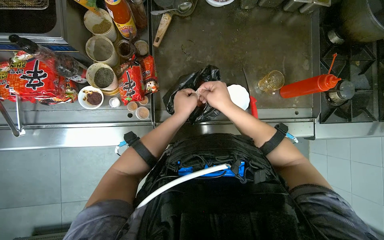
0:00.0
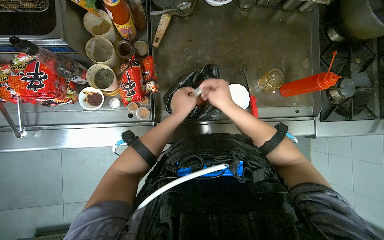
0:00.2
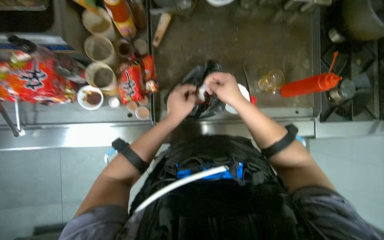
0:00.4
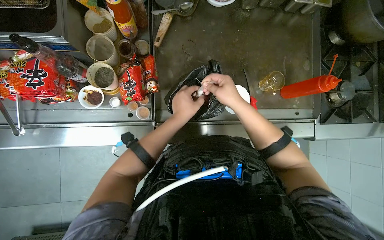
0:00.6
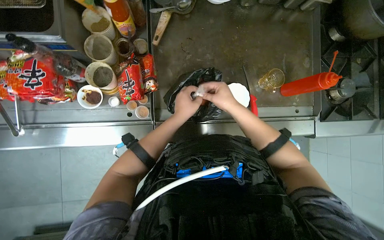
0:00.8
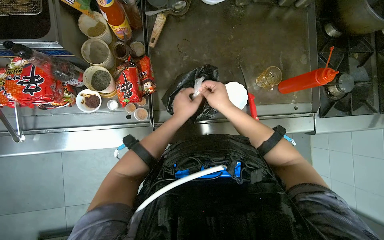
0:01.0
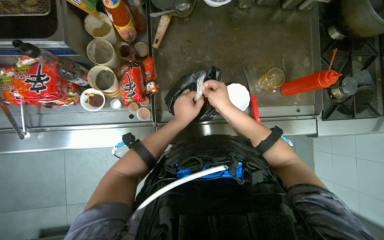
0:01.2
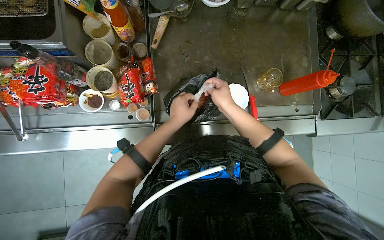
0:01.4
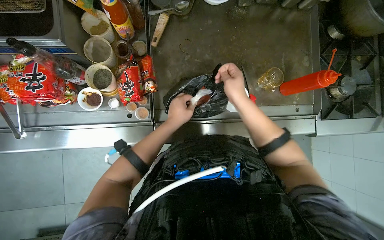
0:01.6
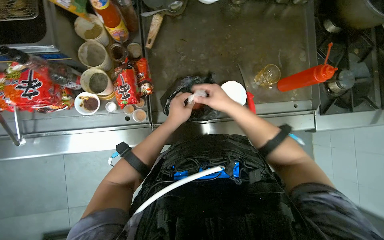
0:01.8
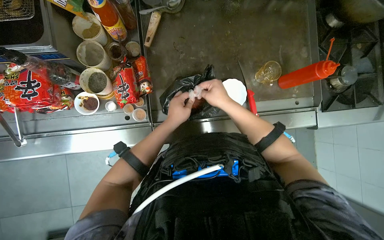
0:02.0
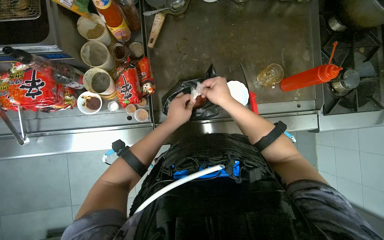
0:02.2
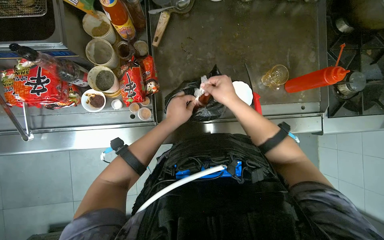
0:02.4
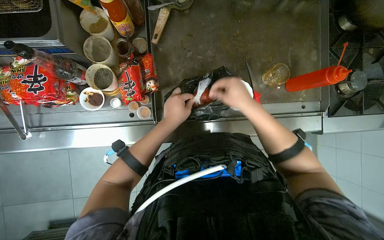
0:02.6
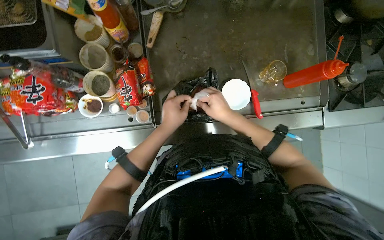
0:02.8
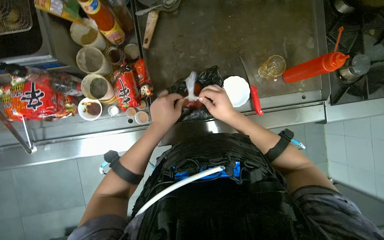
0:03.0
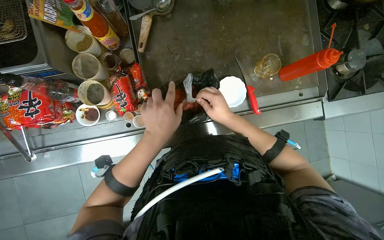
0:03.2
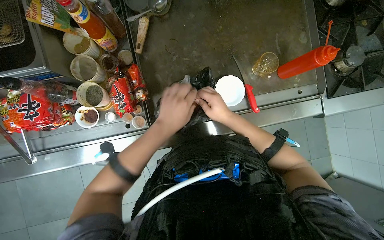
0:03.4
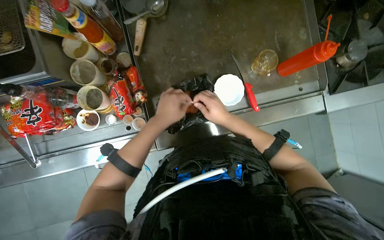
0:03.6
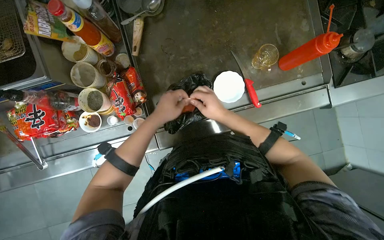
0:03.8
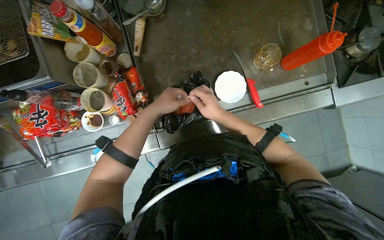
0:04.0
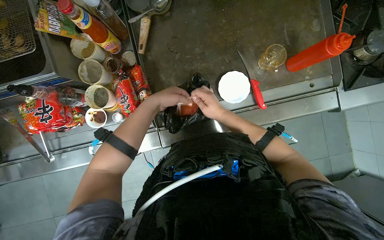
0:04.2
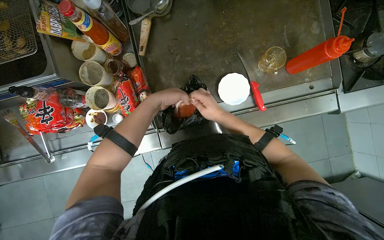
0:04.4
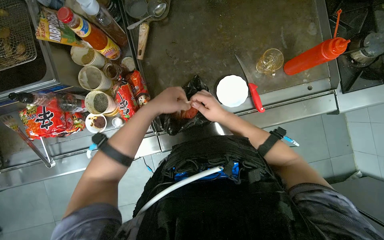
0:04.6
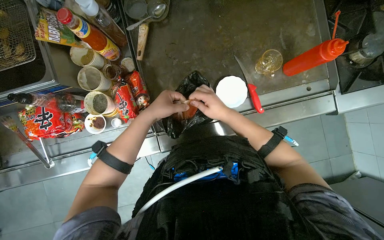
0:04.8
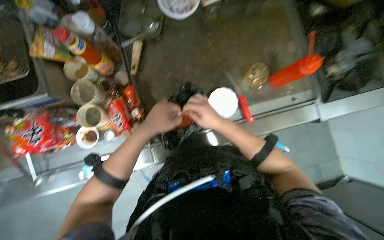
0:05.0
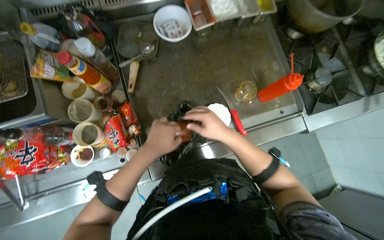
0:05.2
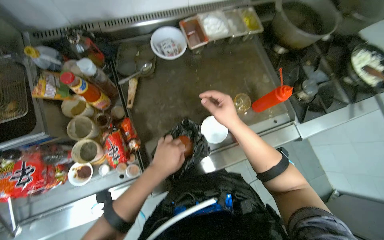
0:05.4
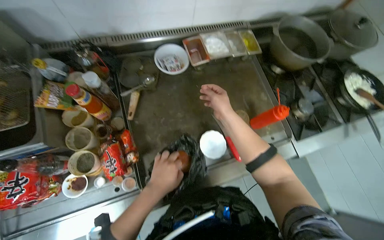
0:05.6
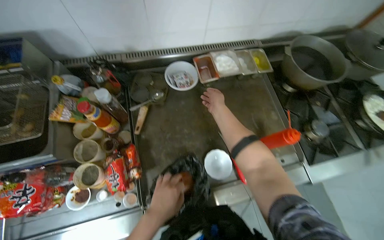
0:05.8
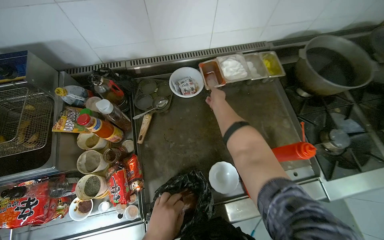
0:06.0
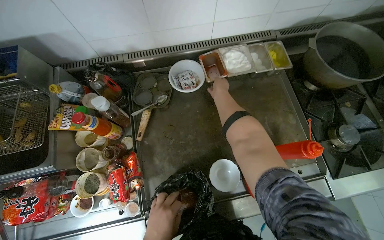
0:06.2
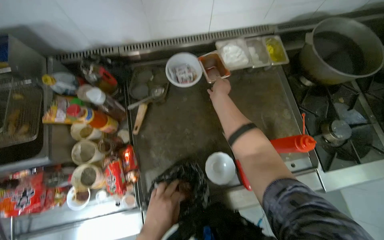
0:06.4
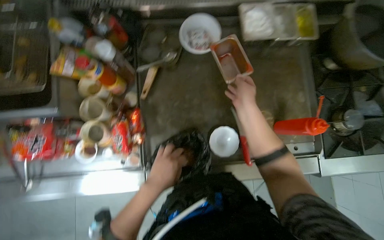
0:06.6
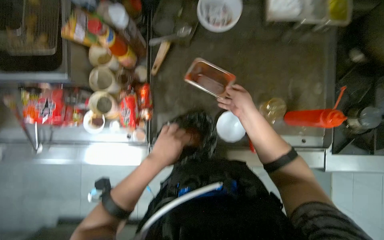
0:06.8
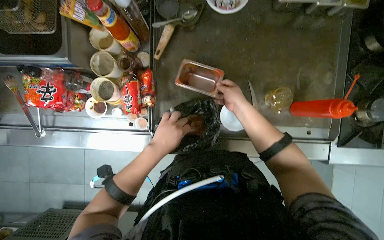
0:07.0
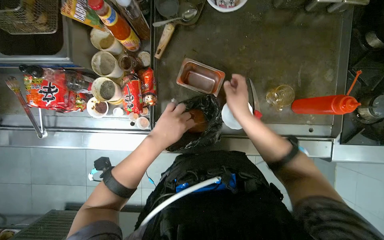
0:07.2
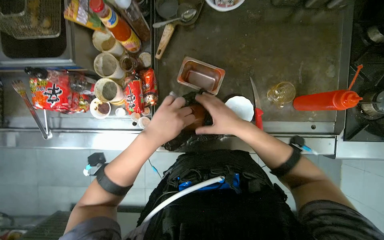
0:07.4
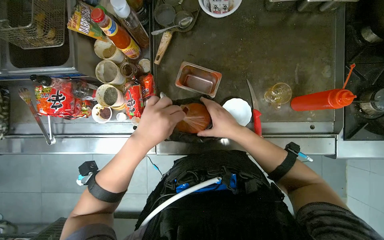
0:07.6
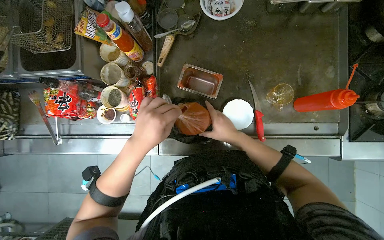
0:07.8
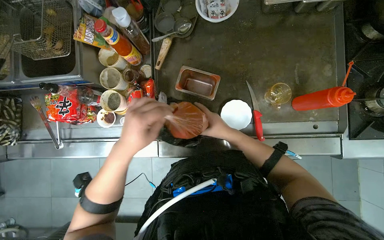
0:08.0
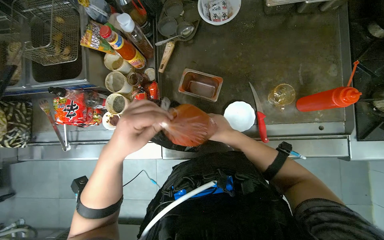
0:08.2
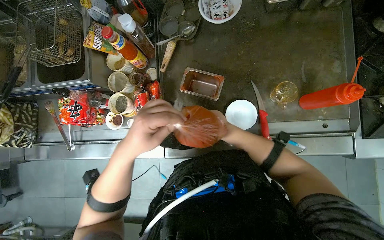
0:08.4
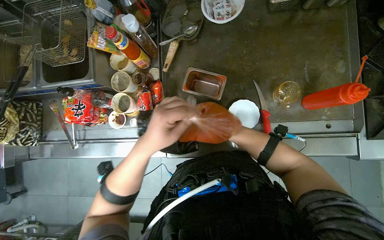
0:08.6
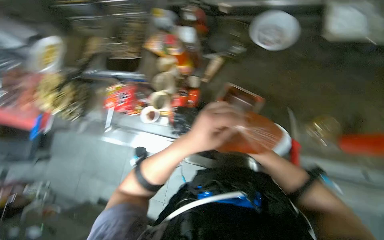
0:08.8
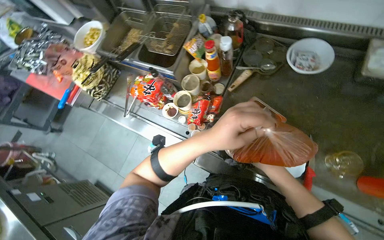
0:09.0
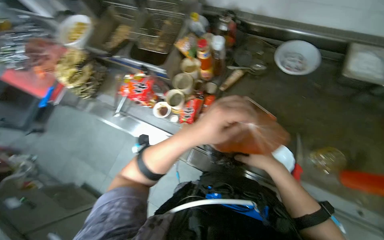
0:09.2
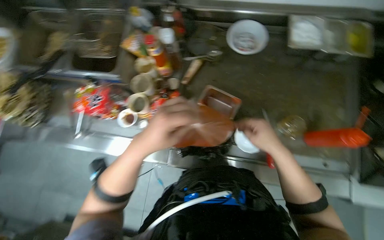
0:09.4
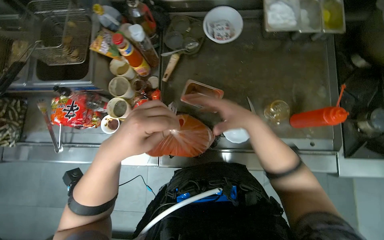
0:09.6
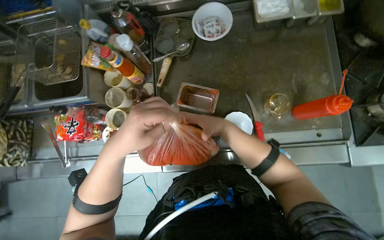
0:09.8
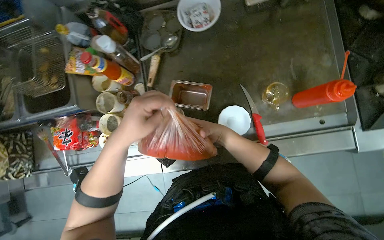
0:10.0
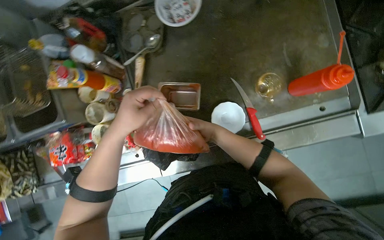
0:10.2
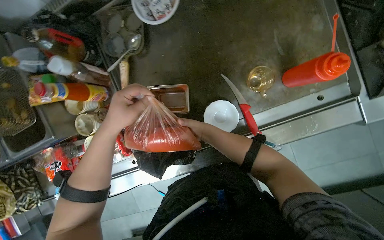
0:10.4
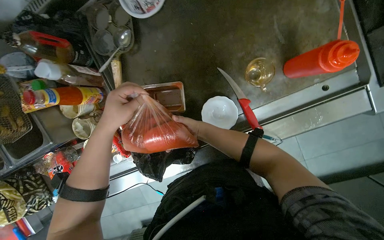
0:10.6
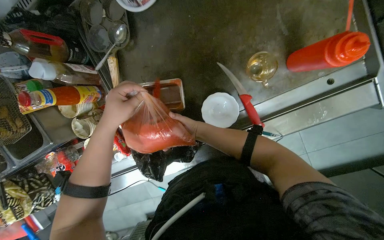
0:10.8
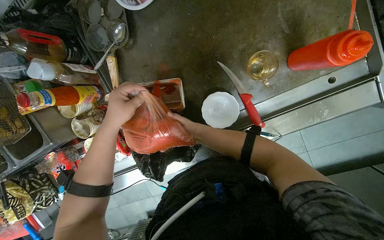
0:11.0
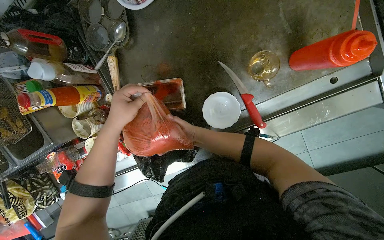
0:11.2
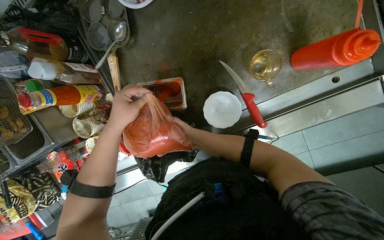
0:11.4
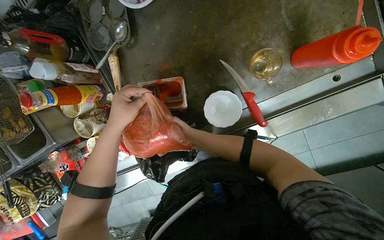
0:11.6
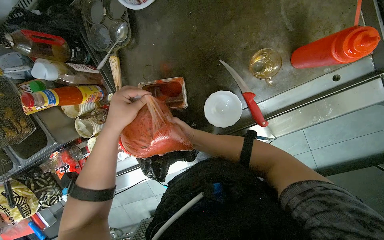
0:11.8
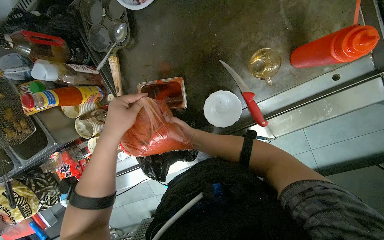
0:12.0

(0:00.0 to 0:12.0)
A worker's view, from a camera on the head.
Job: preparing food.
The whole recording: Transferring red paste into container. The worker unpacks a bag of red paste and transfers it into a metal container.
0:00.0 - 0:03.0: The hands make small movements and keep their place.
0:03.0 - 0:04.4: The left hand shifts some 10 cm up the picture.
0:06.0 - 0:07.6: The camera pitches downward, by approximately 20 degrees. The right hand shifts about 35 cm down the picture.
0:07.6 - 0:09.0: The head rotates approximately 30 degrees to the left.
0:09.0 - 0:10.4: The view tilts some 15 degrees downward. The scene rotates counterclockwise by roughly 45 degrees.
0:10.4 - 0:12.0: The hands are busy where they are.

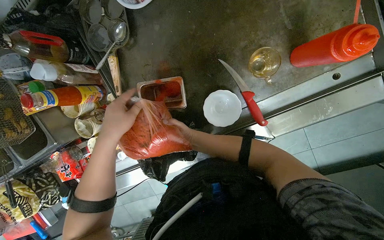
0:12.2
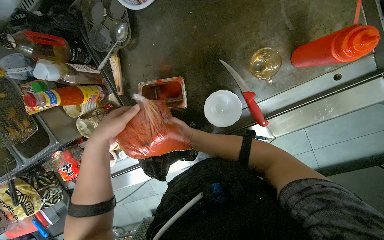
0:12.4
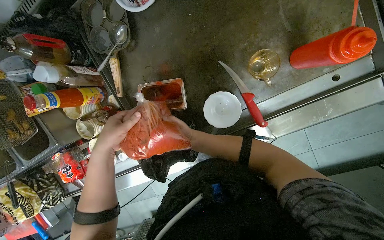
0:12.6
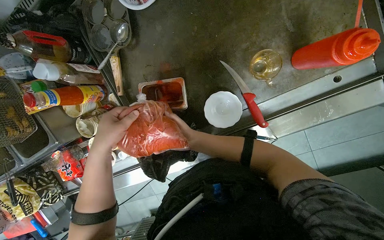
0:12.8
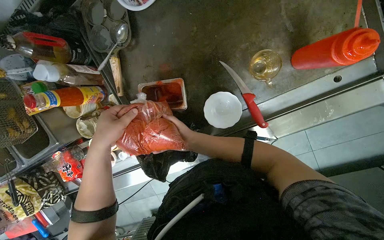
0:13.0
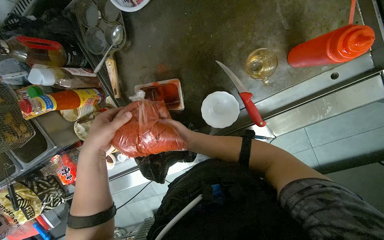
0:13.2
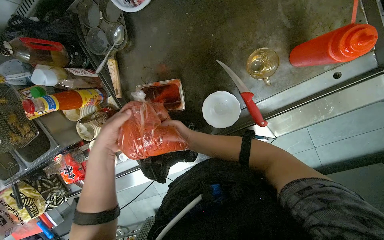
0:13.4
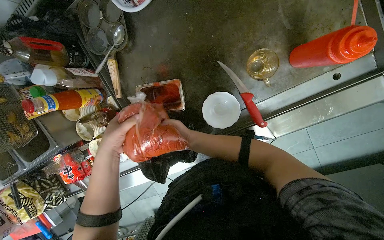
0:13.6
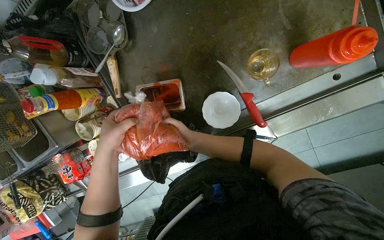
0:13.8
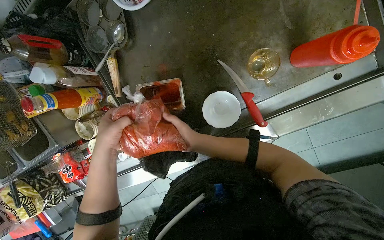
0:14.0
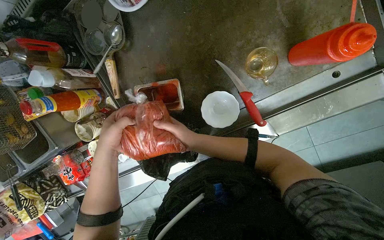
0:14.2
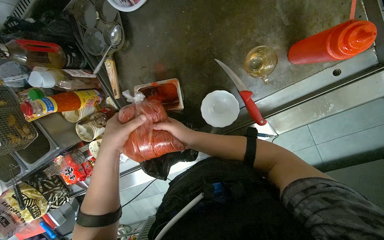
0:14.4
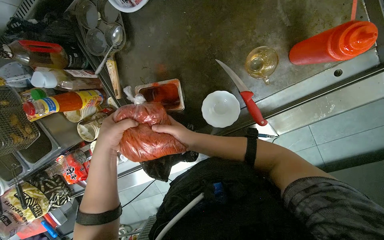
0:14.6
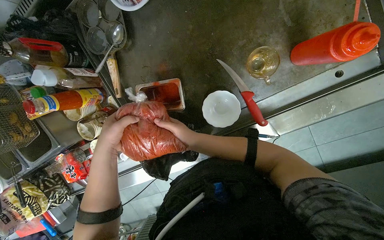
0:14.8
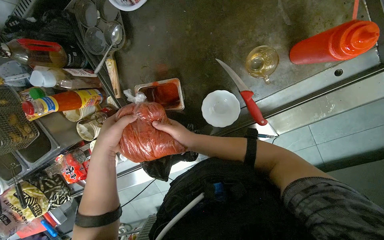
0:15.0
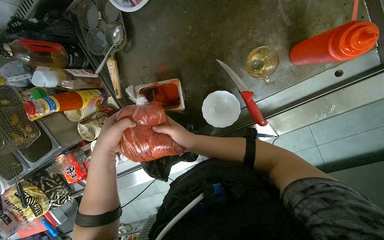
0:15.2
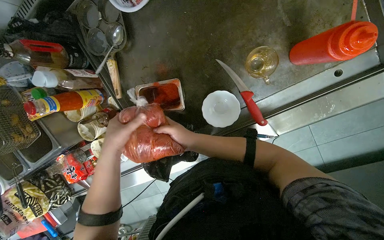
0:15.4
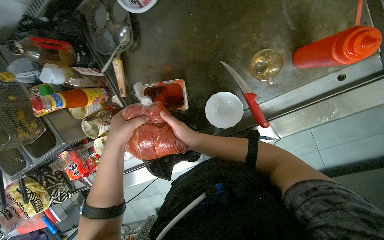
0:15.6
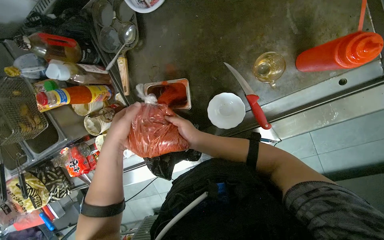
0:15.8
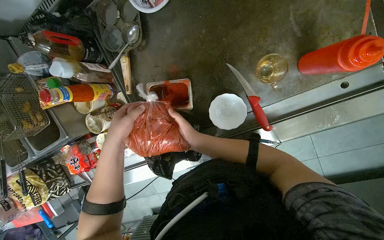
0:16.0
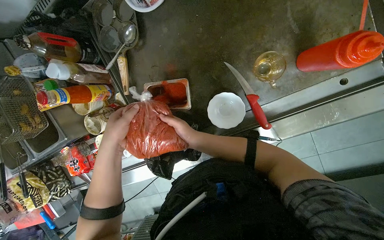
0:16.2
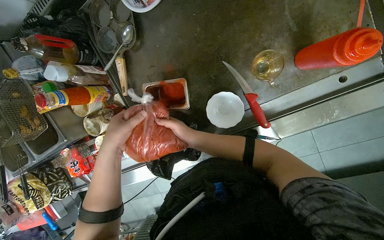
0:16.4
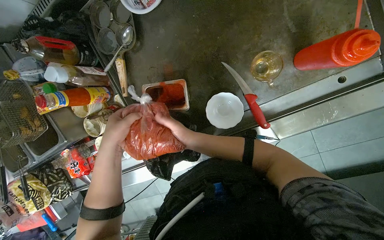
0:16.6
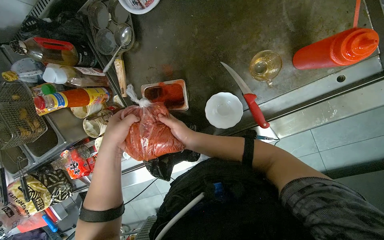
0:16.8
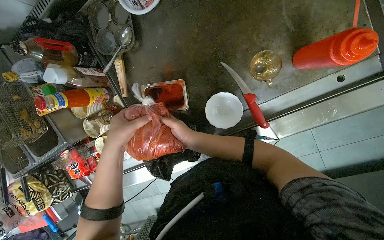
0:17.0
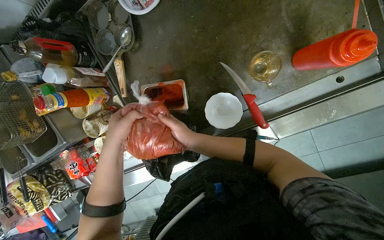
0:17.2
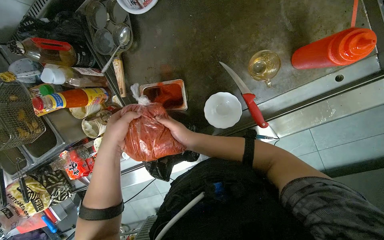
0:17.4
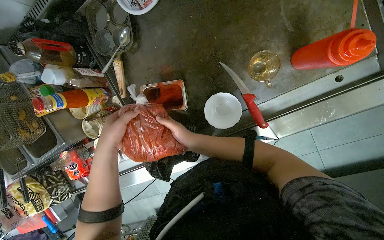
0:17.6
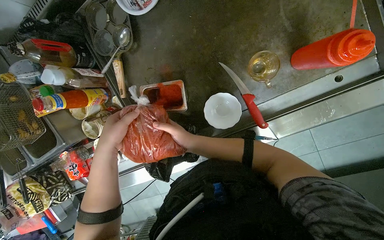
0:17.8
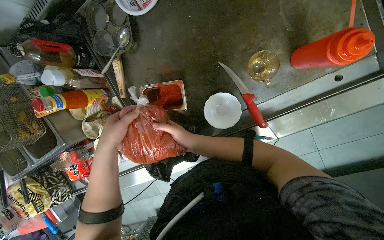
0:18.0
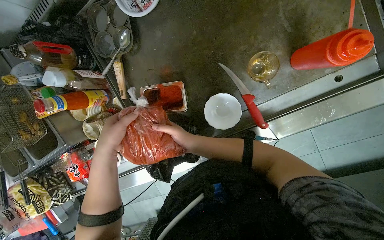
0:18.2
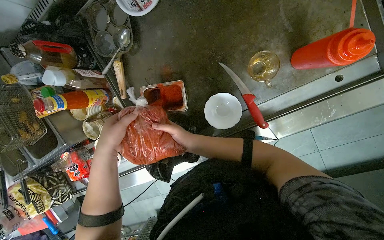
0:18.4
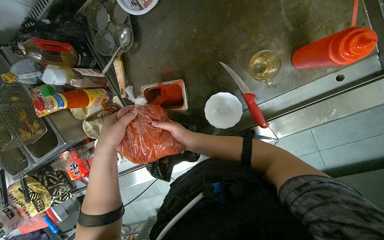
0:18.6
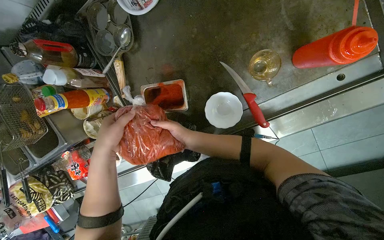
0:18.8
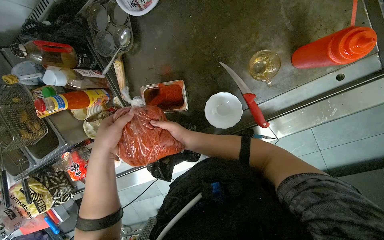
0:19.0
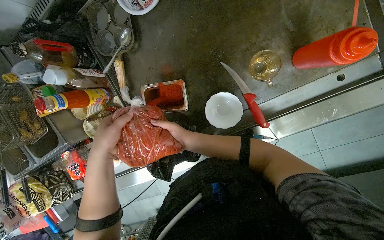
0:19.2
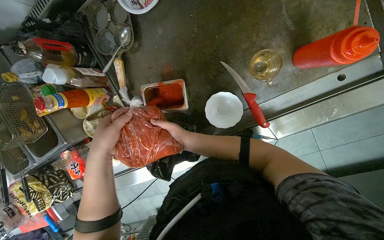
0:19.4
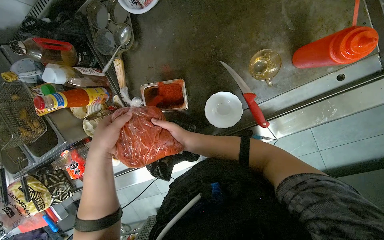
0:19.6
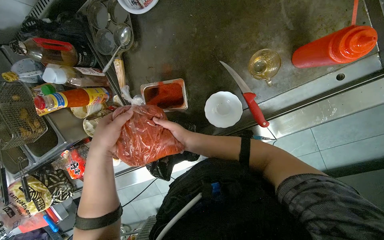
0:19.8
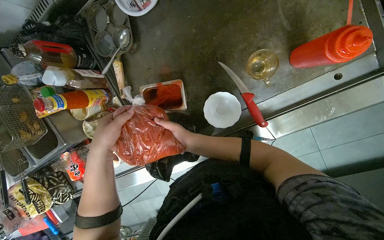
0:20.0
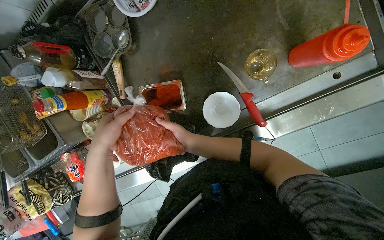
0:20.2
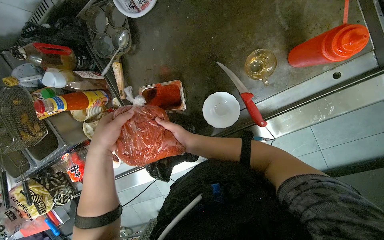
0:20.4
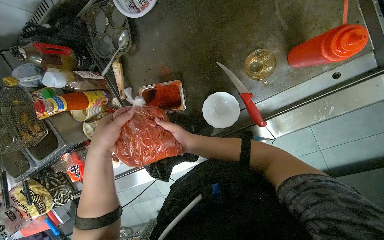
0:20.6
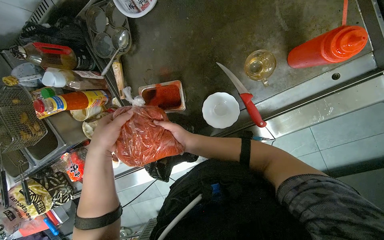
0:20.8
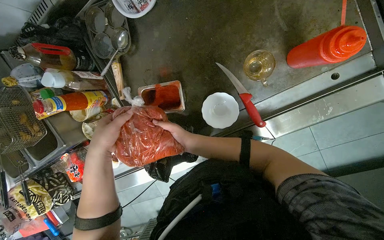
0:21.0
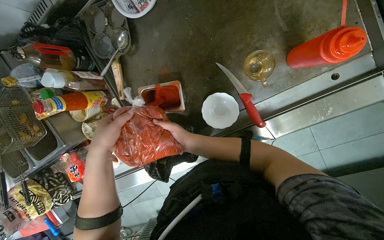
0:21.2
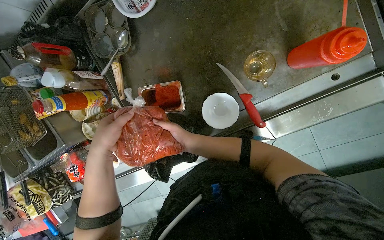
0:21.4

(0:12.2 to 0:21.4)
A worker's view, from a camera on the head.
Job: preparing food.
The whole recording: Transferring red paste into container. The worker unpacks a bag of red paste and transfers it into a metal container.
0:12.2 - 0:13.8: The left hand moves farther from the camera, roughly 10 cm.
0:15.2 - 0:21.4: The hands stay close to where they were, moving slightly.
